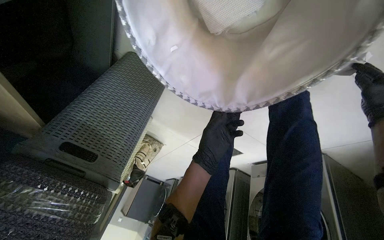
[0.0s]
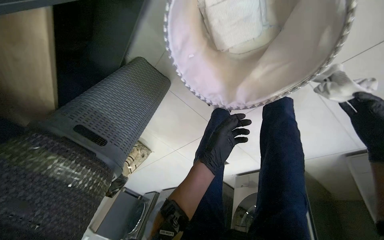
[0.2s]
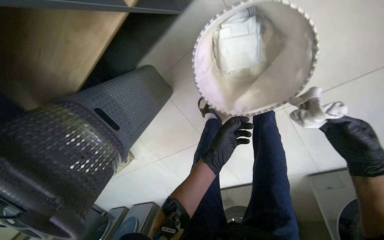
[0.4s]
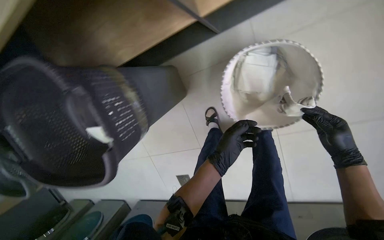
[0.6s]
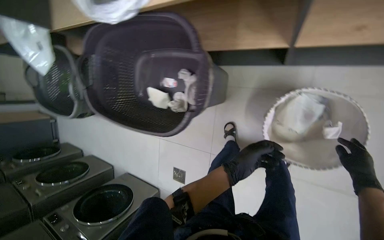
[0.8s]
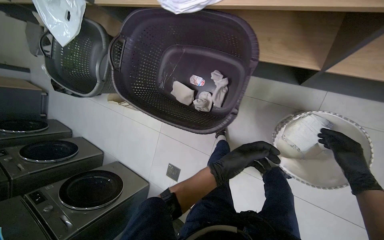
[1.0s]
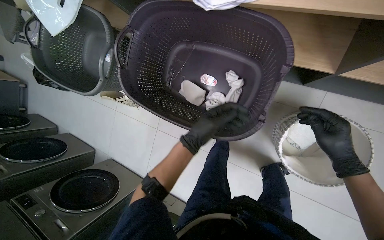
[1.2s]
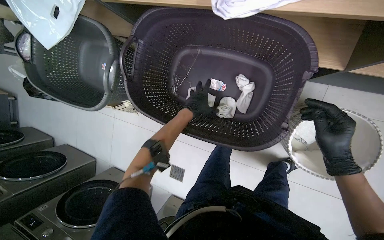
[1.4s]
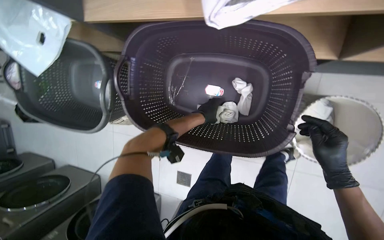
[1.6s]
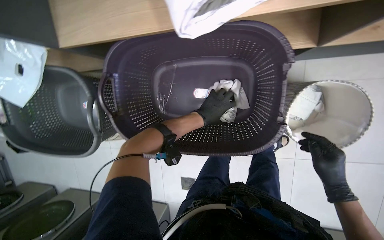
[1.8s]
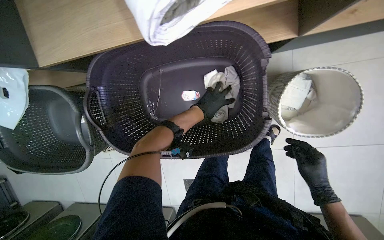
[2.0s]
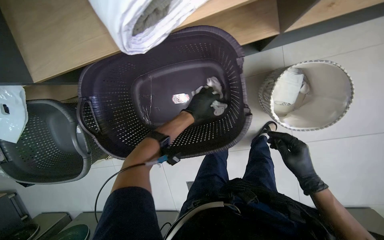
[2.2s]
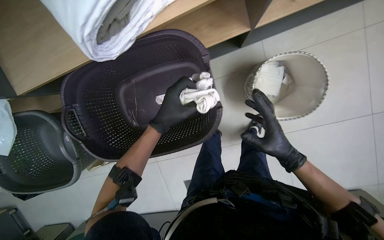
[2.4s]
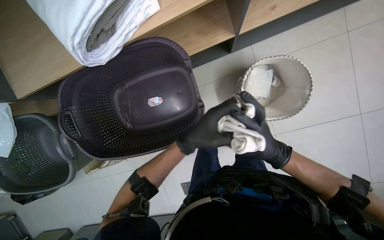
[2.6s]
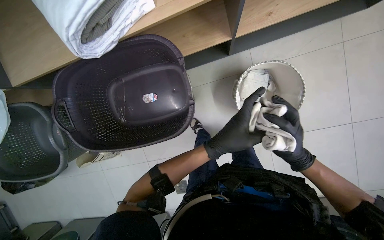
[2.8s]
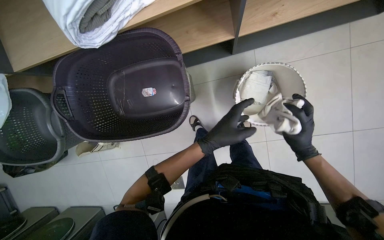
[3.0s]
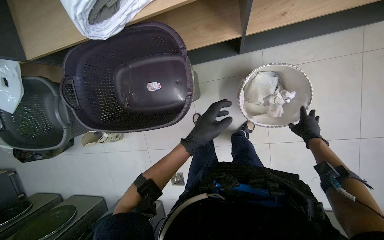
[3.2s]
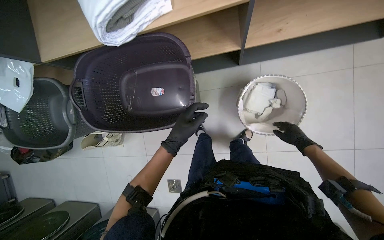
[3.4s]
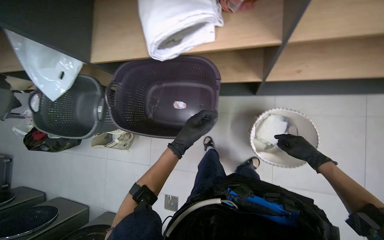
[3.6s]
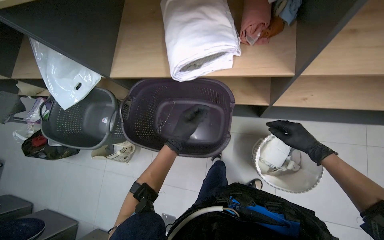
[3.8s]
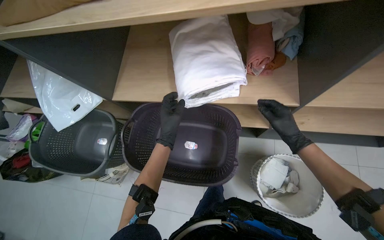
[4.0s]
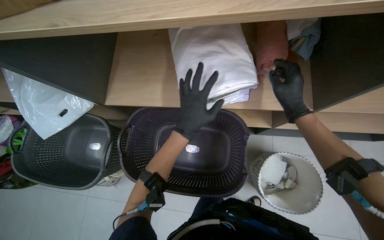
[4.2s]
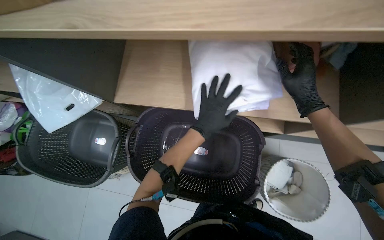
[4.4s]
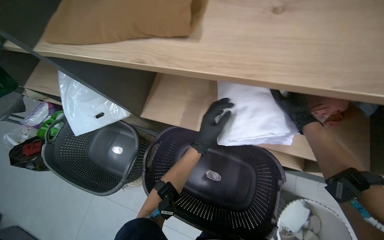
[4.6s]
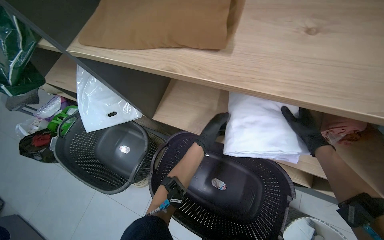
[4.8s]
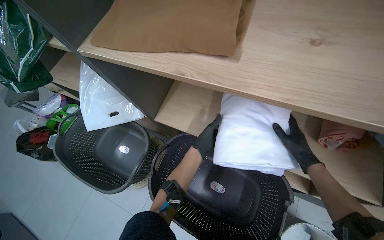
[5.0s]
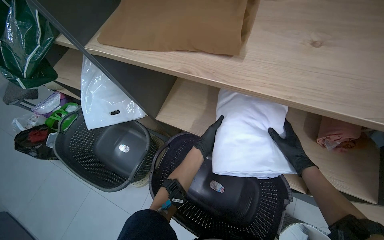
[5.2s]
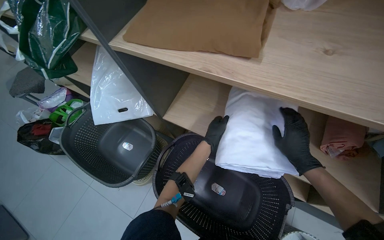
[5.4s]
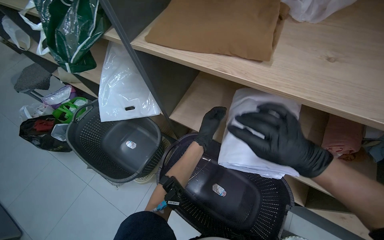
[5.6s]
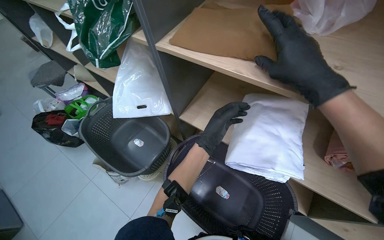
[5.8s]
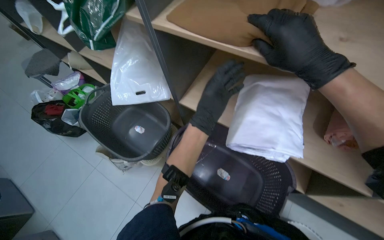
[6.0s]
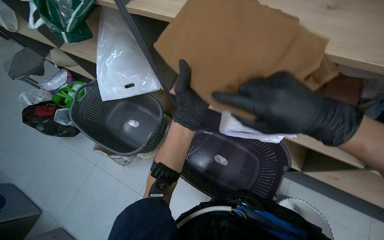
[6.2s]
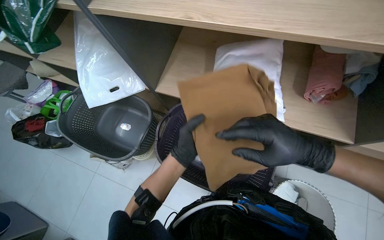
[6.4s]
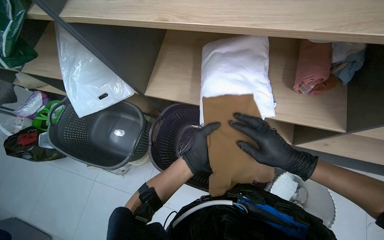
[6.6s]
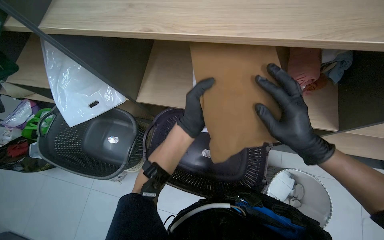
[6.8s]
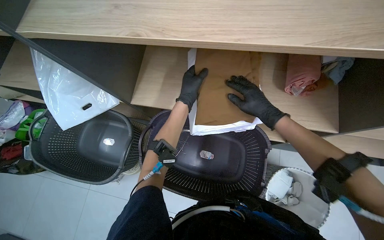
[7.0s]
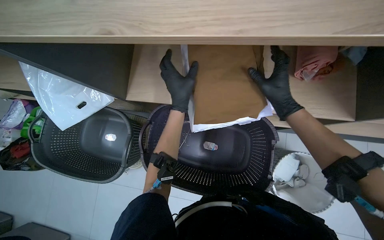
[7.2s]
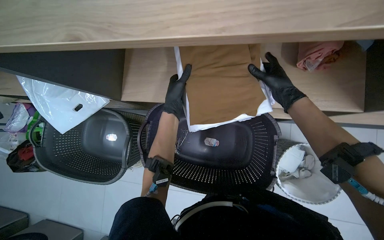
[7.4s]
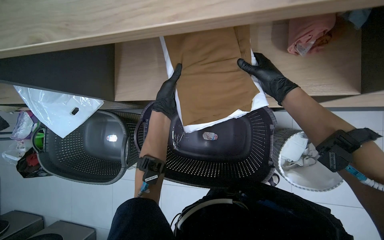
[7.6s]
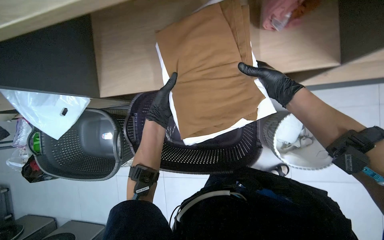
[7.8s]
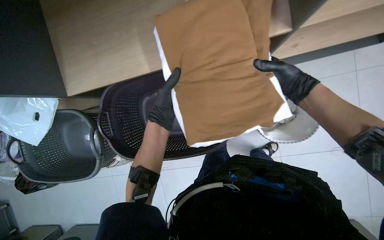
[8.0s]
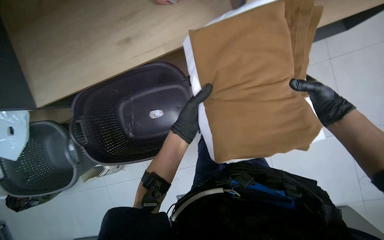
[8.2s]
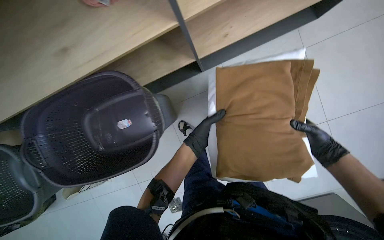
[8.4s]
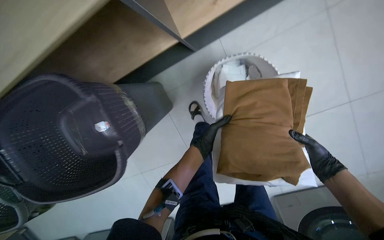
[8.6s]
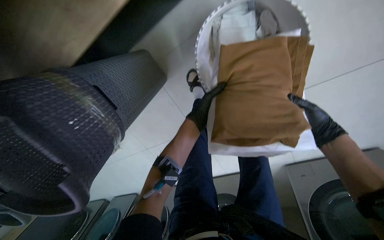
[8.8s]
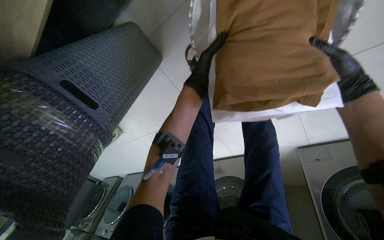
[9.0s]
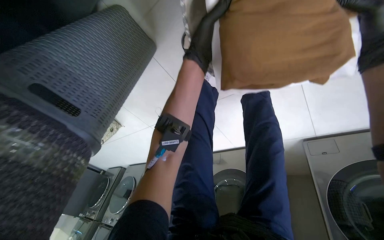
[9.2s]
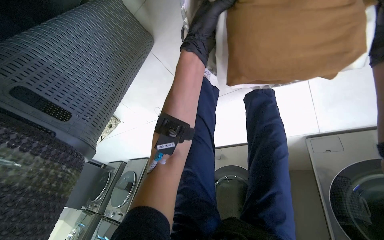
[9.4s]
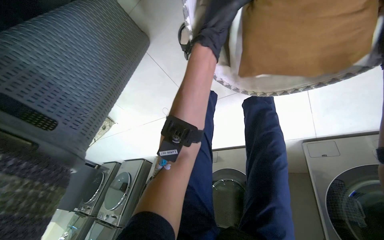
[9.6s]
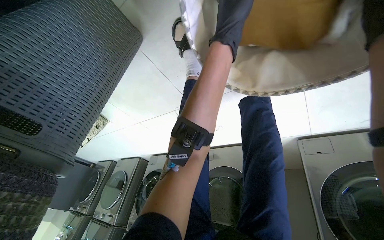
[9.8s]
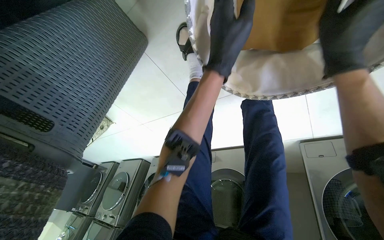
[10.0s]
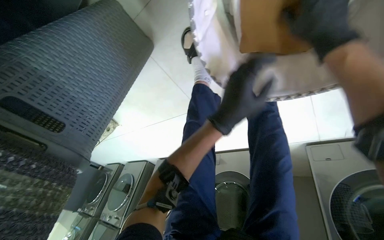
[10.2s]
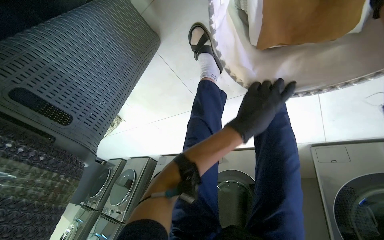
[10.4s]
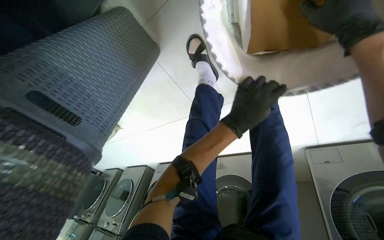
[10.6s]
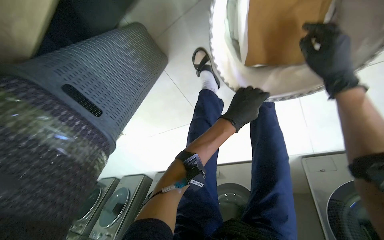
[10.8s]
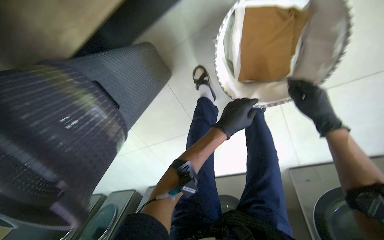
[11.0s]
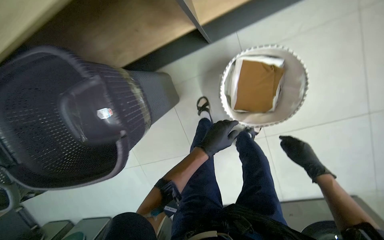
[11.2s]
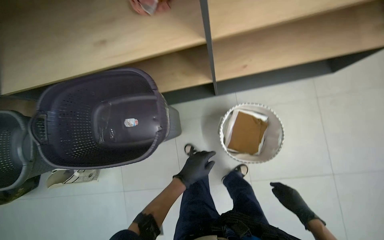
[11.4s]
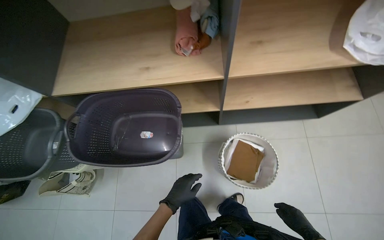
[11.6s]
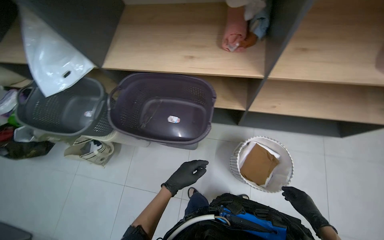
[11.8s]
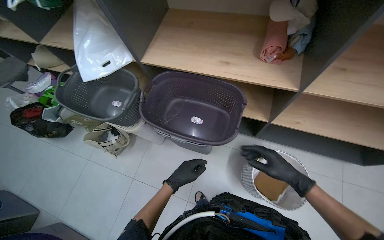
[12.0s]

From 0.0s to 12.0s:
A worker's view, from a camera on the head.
Job: managing laundry.
The whole recording: Sorting and folding laundry. The worker removes clothes from the washing machine and sorts them into a basket, rolling up socks.
From 0.0s to 1.6s: The camera travels about 90 cm. The view swings some 30 degrees to the right. The view tilts approximately 20 degrees upward. Everything in view rotates about 55 degrees clockwise.
From 1.6s to 3.0s: The left hand goes roughly 20 cm nearer to the camera.
From 3.0s to 4.4s: The view tips upward by about 15 degrees.
From 4.4s to 6.0s: The right hand moves to the left, nearer to the camera and up the picture, some 40 cm. The left hand travels farther from the camera and back again, some 10 cm each way.
From 6.0s to 7.6s: The camera pitches downward, by roughly 20 degrees. The scene rotates counterclockwise by about 30 degrees. The right hand is displaced farther from the camera by approximately 30 cm, and reaches roughly 25 cm down the picture, then returns. Meanwhile the left hand heads farther from the camera, covering approximately 20 cm, and moves approximately 15 cm down the picture and comes back.
From 7.6s to 9.0s: The camera travels to the right, some 40 cm. The view tips downward by roughly 20 degrees. The scene rotates counterclockwise by about 30 degrees.
From 10.4s to 12.0s: The wearer moves approximately 1 m. The view tips upward by roughly 65 degrees. The scene rotates clockwise by approximately 50 degrees.

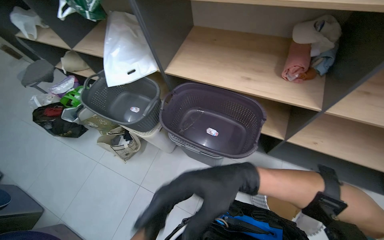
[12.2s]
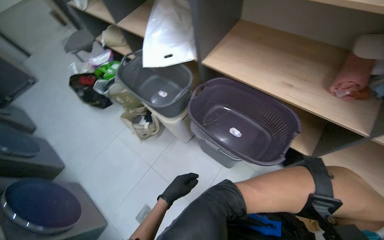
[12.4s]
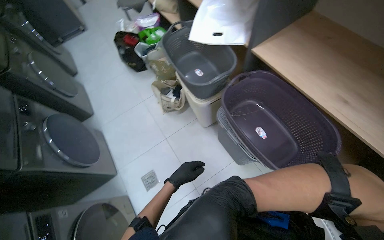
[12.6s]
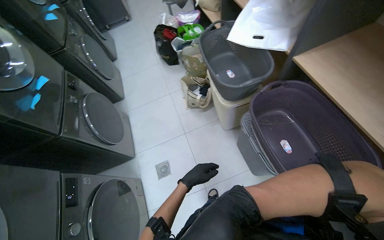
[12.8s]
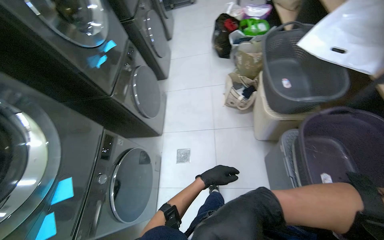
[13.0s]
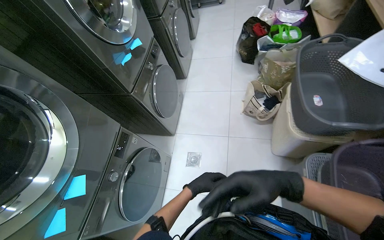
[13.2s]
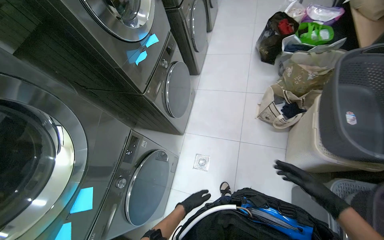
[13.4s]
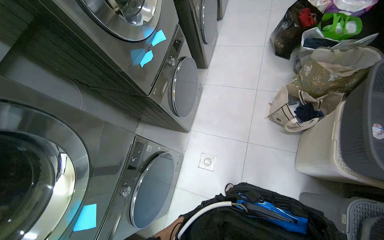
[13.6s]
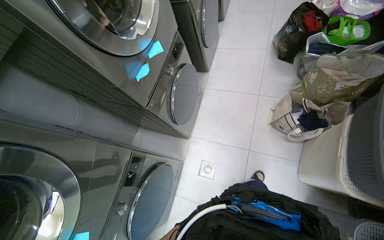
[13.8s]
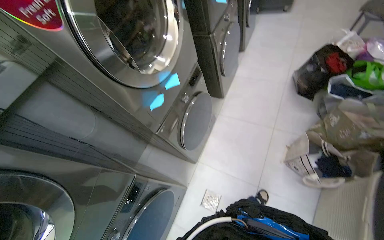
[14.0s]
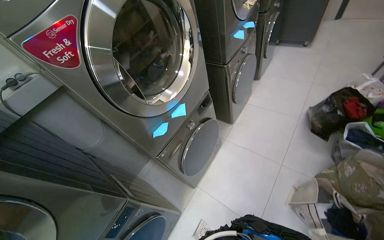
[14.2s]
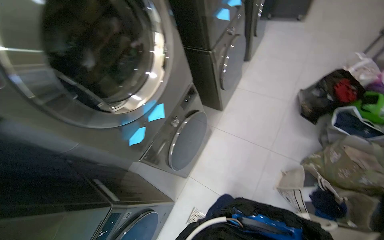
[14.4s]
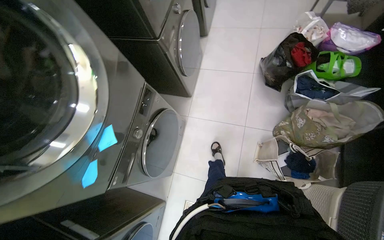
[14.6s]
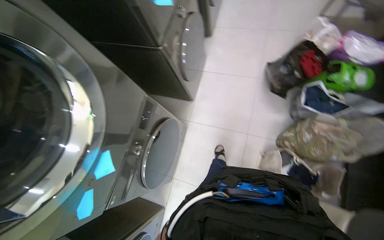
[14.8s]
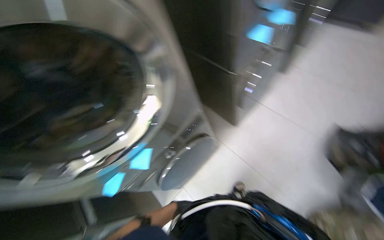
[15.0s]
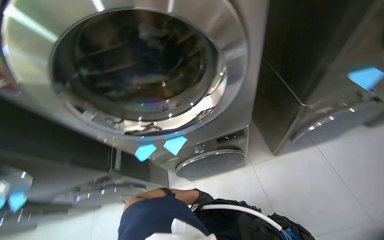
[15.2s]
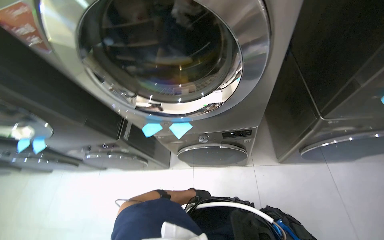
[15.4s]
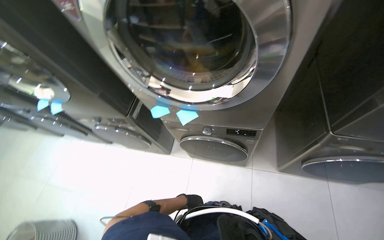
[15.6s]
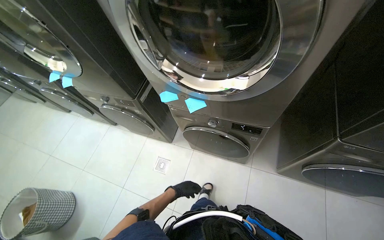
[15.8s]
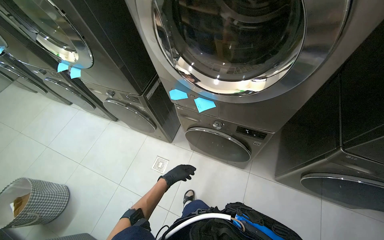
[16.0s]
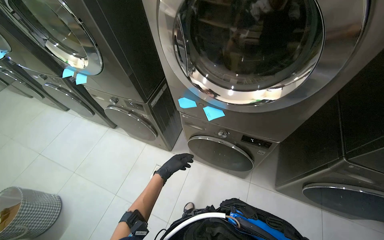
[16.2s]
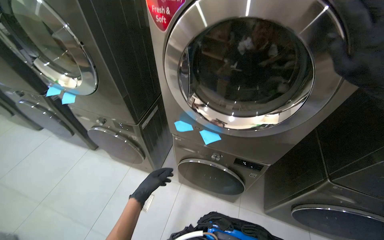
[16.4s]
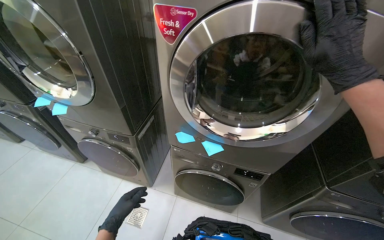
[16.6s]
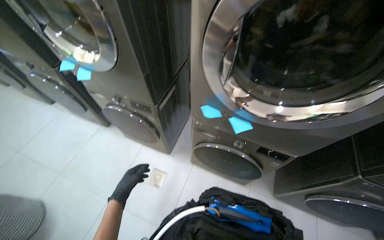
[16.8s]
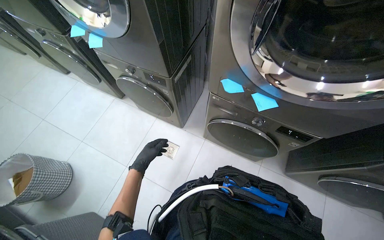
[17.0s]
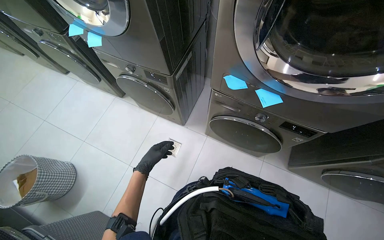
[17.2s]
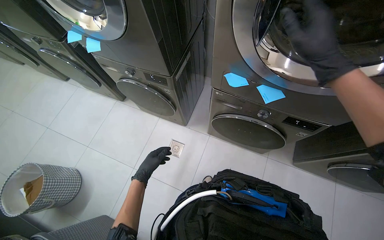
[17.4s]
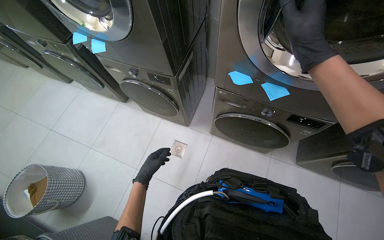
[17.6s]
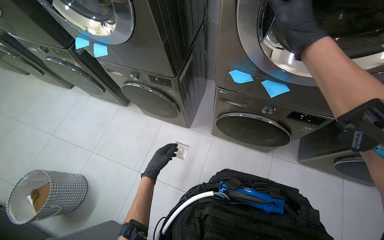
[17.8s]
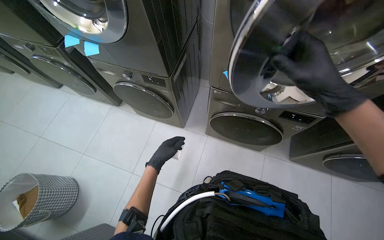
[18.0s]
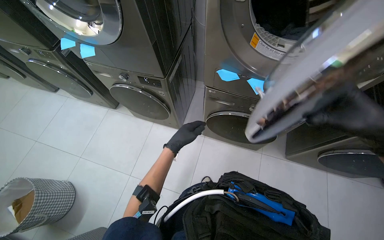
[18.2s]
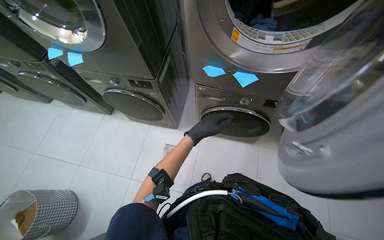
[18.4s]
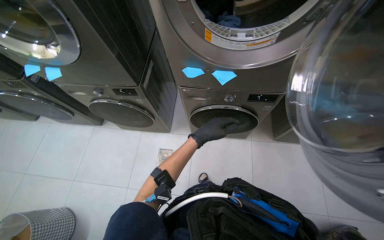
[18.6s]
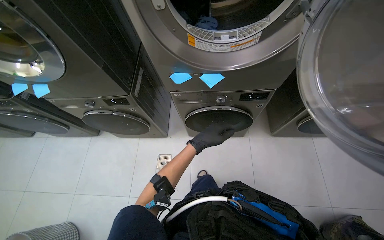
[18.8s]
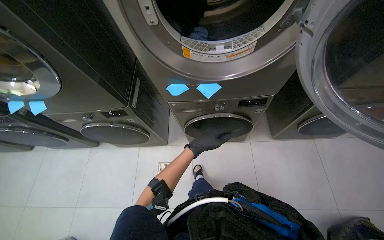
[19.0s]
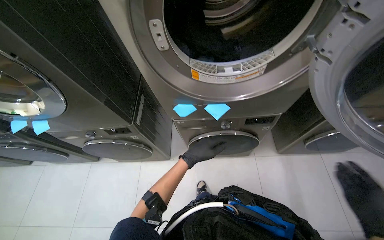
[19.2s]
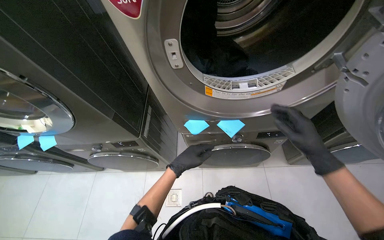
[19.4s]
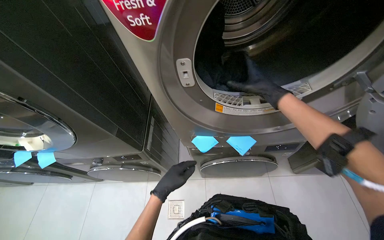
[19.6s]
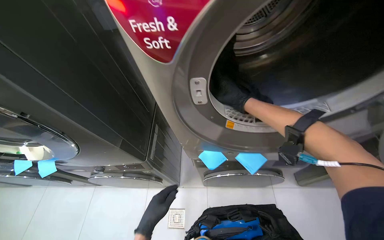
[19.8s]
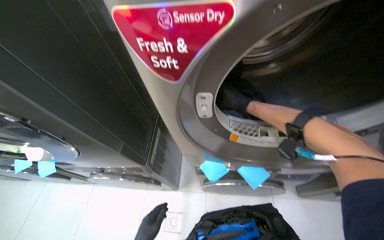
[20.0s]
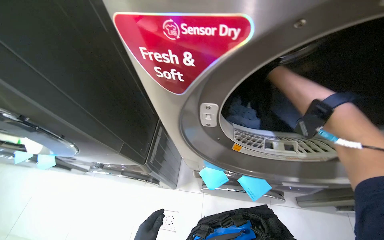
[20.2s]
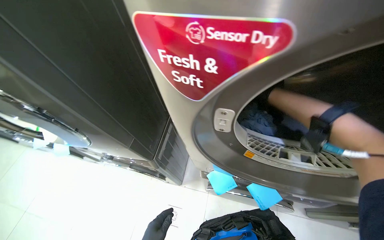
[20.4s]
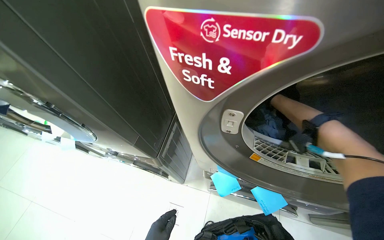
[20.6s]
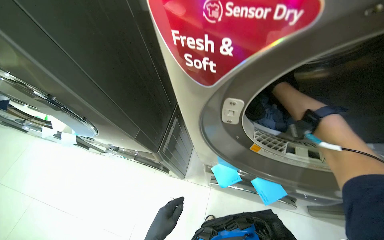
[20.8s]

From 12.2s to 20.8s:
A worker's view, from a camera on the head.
Job: managing laundry.
The whole recording: Sorting and folding laundry. The worker removes clothes from the washing machine and sorts them into a basket, rolling up socks.
From 12.2s to 13.6s: The wearer moves roughly 50 cm. The head turns to the left by some 80 degrees. The view tips downward by roughly 20 degrees.
From 13.6s to 15.0s: The camera travels about 70 cm.
From 15.0s to 16.6s: The head turns to the left by roughly 65 degrees.
From 16.6s to 18.0s: The view tilts roughly 20 degrees downward.
From 18.0s to 19.4s: The left hand heads to the right, covering approximately 15 cm.
